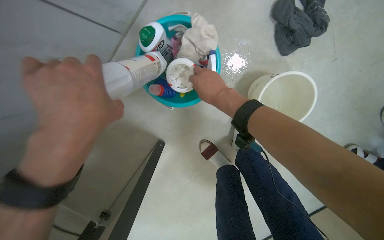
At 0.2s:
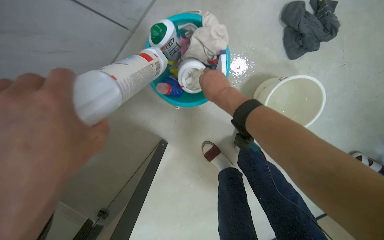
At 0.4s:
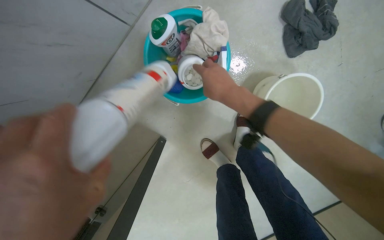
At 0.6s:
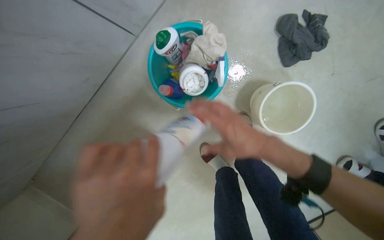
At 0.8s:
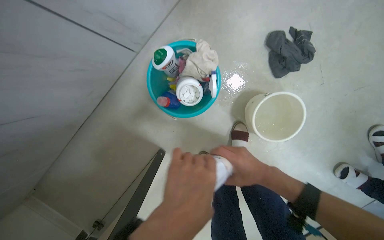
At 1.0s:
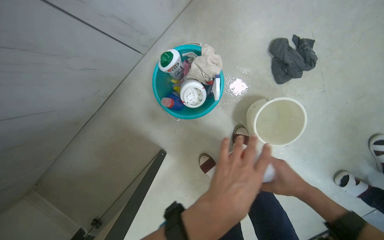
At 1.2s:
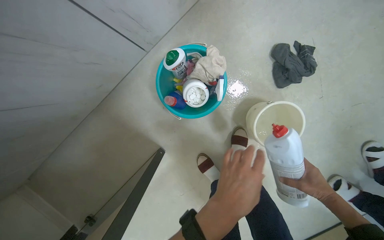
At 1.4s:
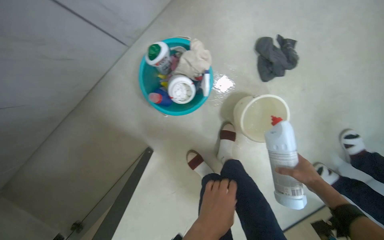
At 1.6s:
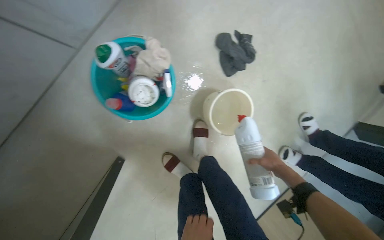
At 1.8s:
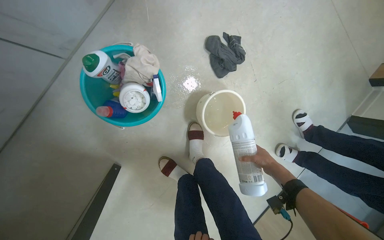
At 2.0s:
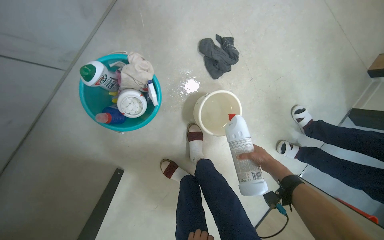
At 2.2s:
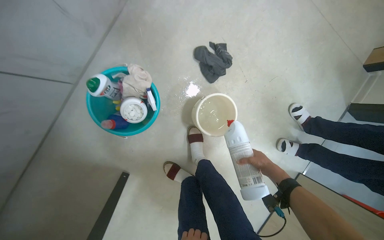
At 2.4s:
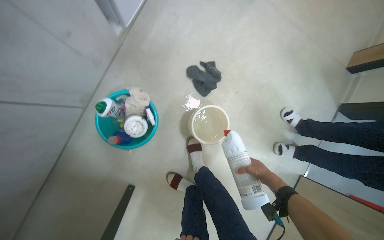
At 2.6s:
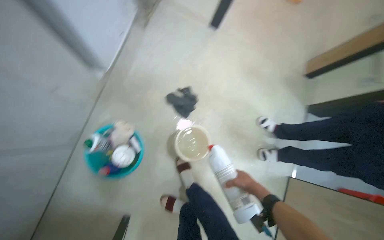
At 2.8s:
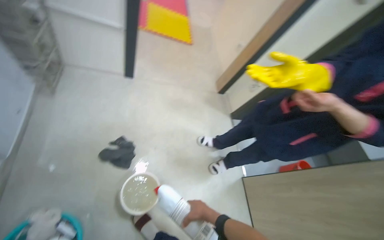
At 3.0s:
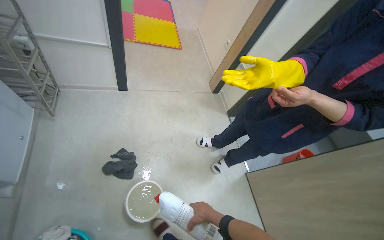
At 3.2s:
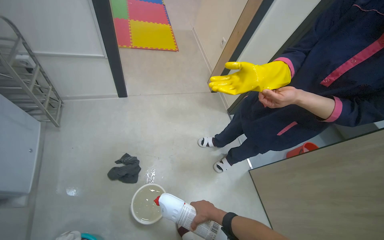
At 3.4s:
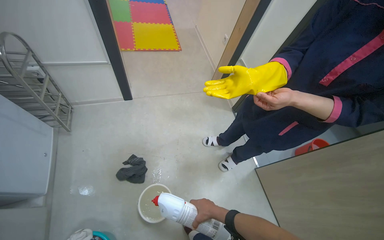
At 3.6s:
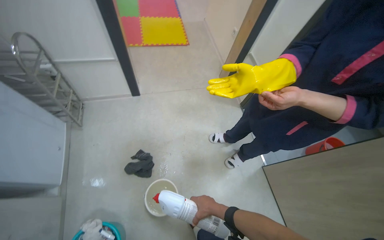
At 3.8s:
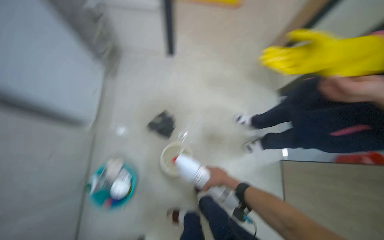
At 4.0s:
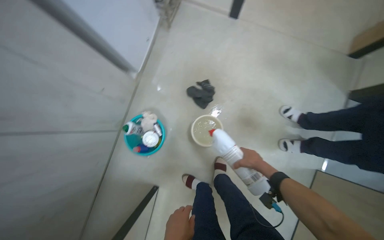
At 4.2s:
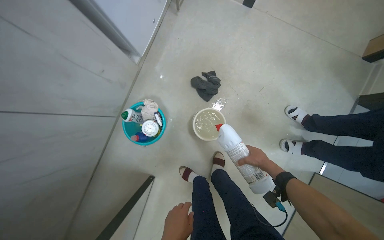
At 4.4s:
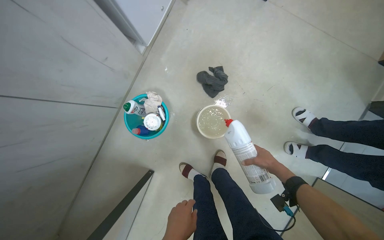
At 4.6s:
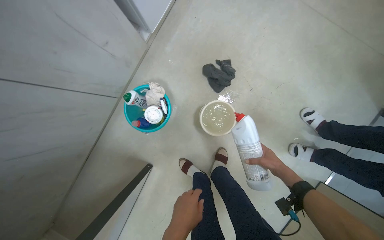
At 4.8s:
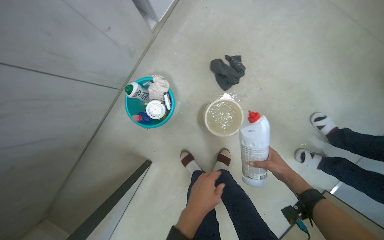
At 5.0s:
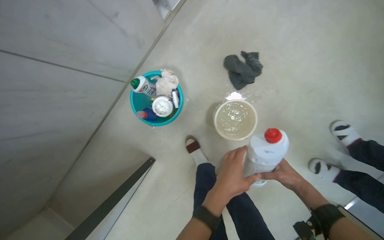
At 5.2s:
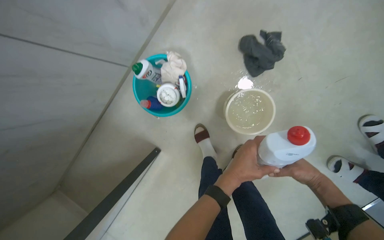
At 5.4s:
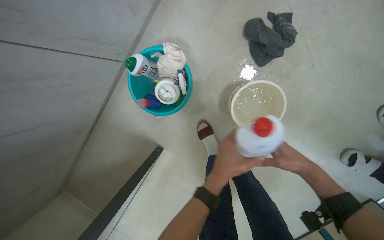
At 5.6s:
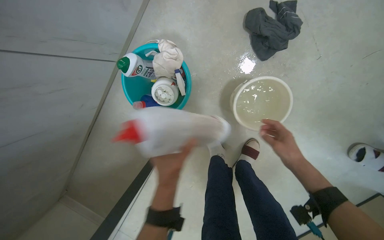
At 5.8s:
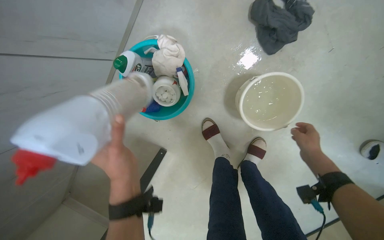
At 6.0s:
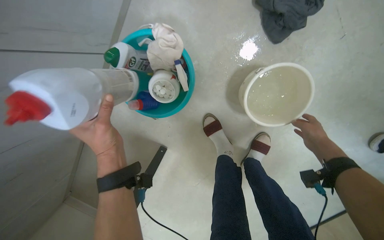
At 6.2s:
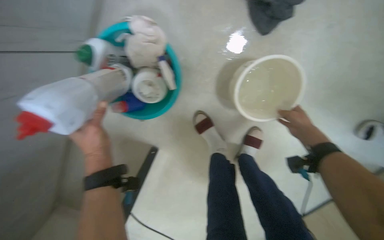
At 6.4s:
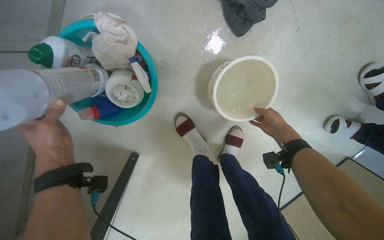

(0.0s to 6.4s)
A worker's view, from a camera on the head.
Job: preparing cleaning supplies.
The whole recording: Preparing cleaning solution. The worker adds cleaning tablets and solution to a bucket of water.
0.0s - 1.6s: The right hand goes approximately 40 cm to the right and down the picture.
1.6s - 3.2s: The wearer moves roughly 50 cm. The head rotates approximately 55 degrees to the right. The camera pitches upward, by some 25 degrees.
3.2s - 4.8s: The head turns to the left by some 50 degrees. The view tilts roughly 30 degrees downward.
4.8s - 6.4s: The view tips downward by approximately 20 degrees. The left hand goes roughly 40 cm to the left and up the picture; the right hand heads up the picture, covering approximately 15 cm.

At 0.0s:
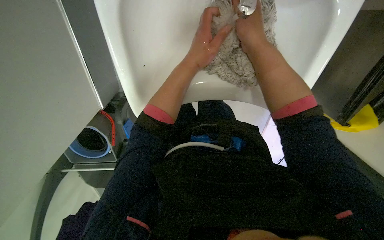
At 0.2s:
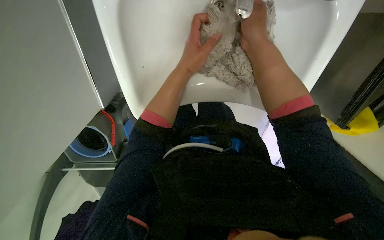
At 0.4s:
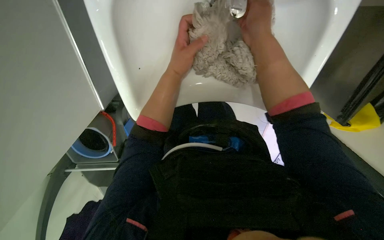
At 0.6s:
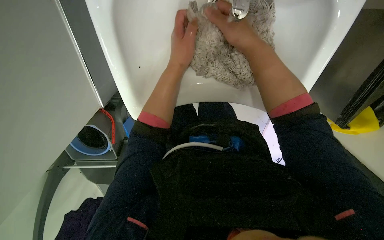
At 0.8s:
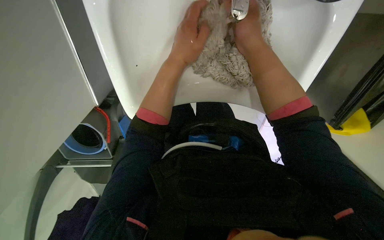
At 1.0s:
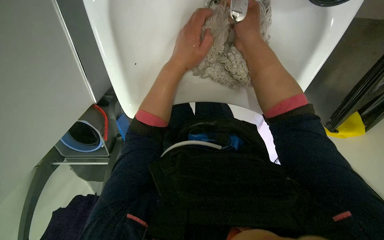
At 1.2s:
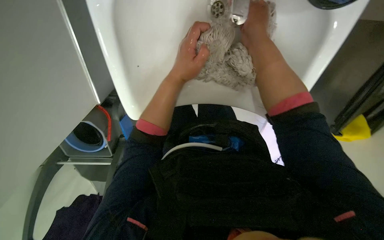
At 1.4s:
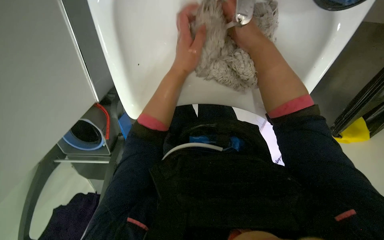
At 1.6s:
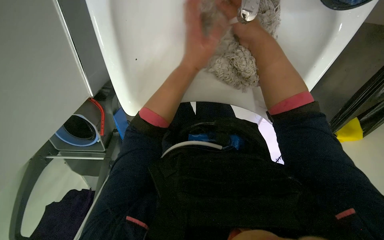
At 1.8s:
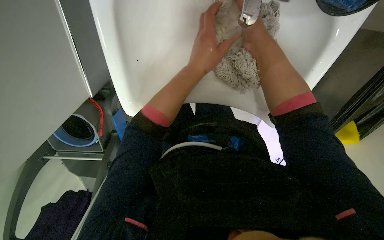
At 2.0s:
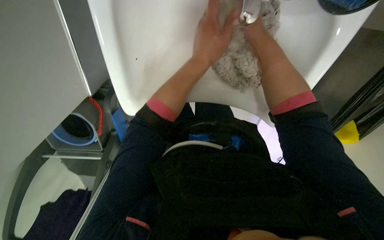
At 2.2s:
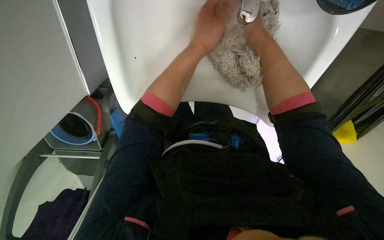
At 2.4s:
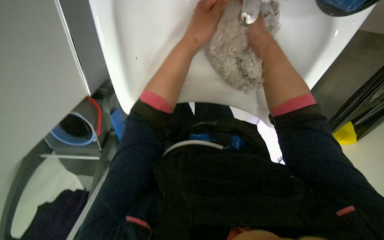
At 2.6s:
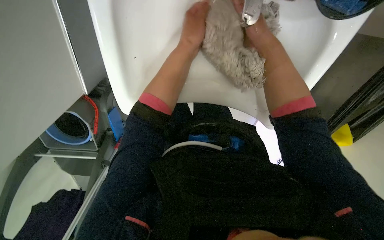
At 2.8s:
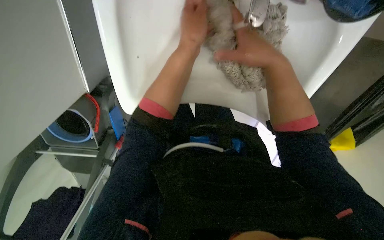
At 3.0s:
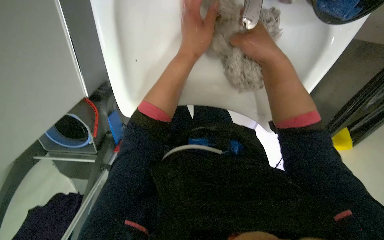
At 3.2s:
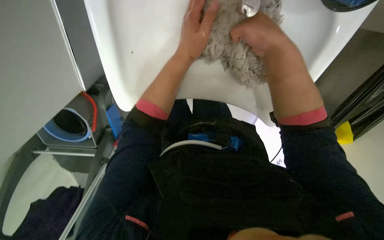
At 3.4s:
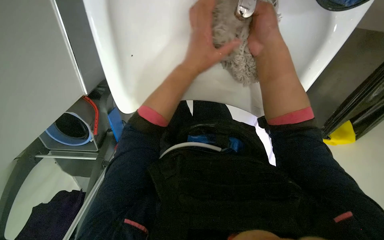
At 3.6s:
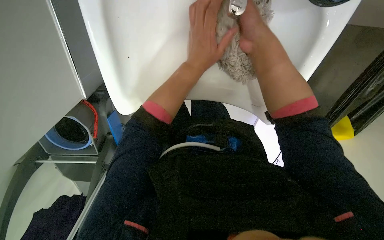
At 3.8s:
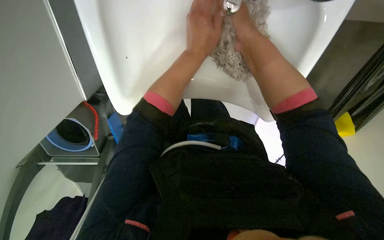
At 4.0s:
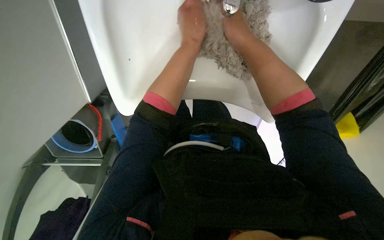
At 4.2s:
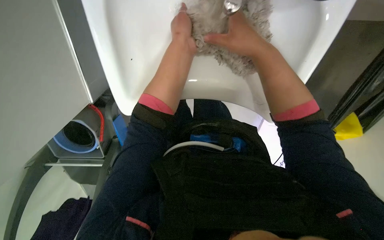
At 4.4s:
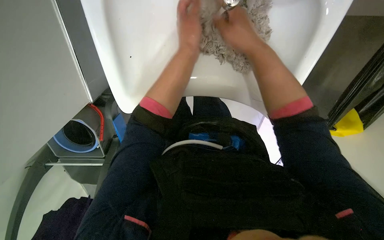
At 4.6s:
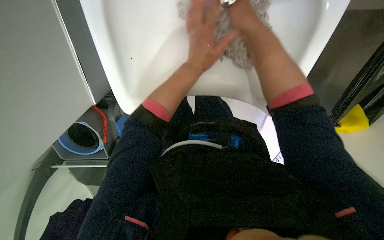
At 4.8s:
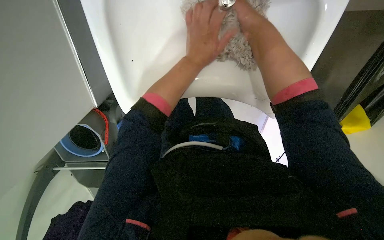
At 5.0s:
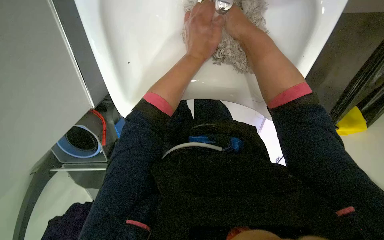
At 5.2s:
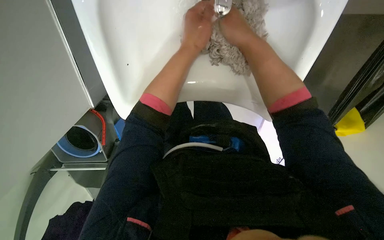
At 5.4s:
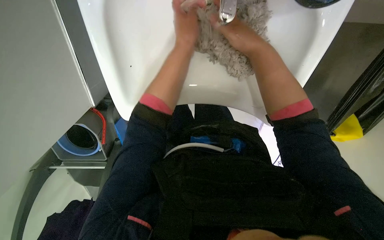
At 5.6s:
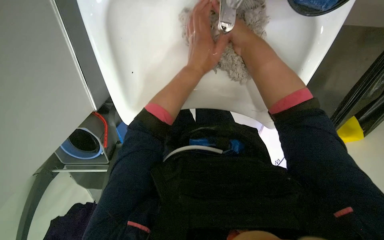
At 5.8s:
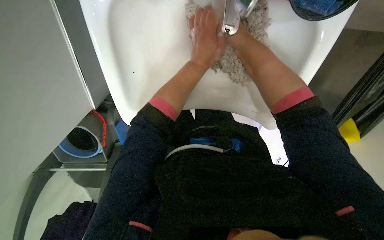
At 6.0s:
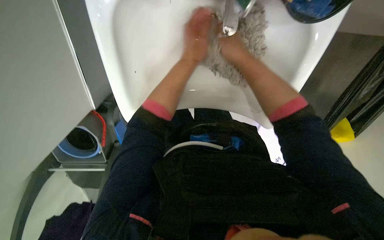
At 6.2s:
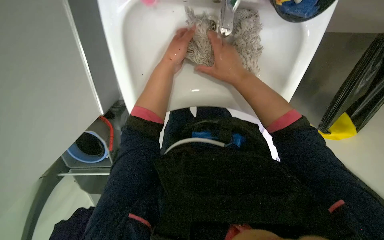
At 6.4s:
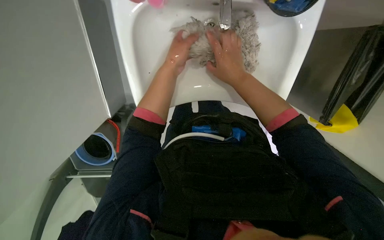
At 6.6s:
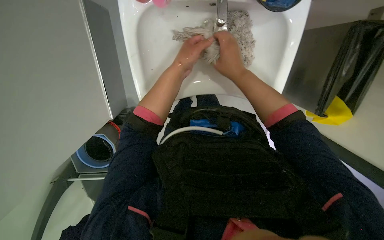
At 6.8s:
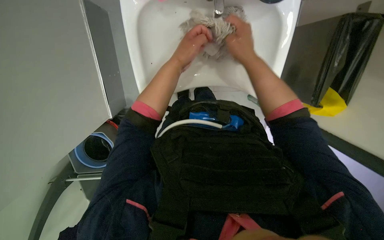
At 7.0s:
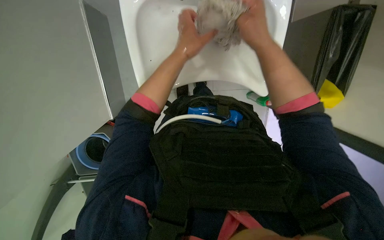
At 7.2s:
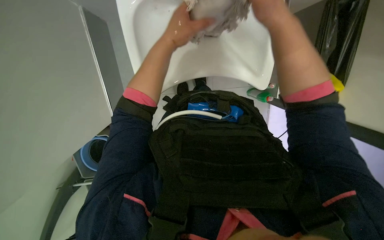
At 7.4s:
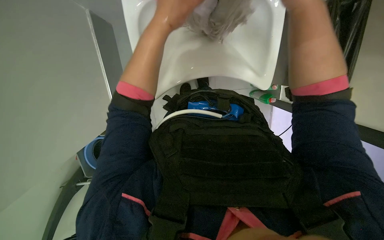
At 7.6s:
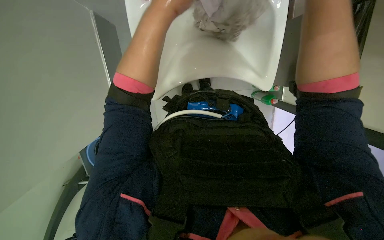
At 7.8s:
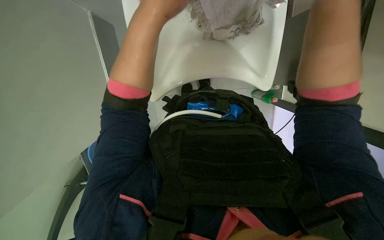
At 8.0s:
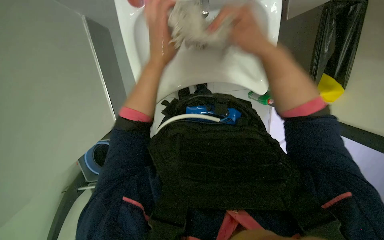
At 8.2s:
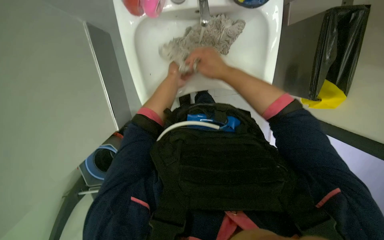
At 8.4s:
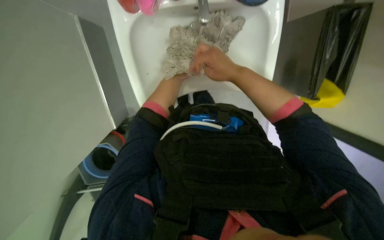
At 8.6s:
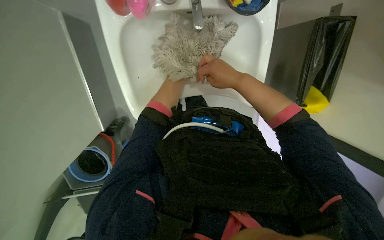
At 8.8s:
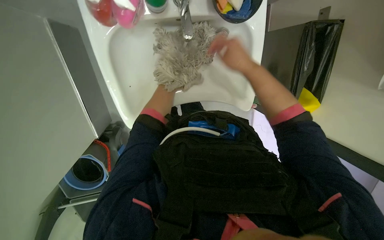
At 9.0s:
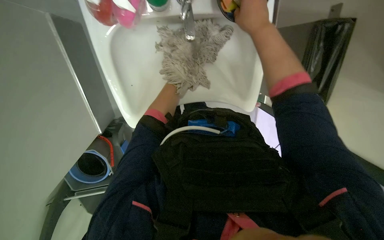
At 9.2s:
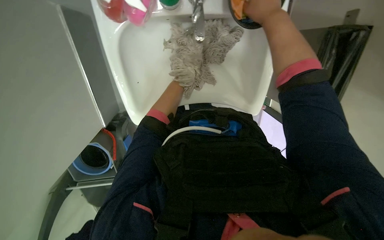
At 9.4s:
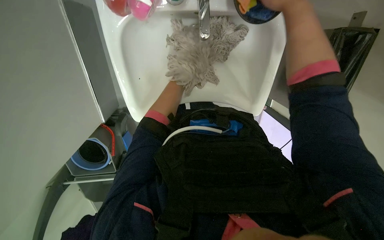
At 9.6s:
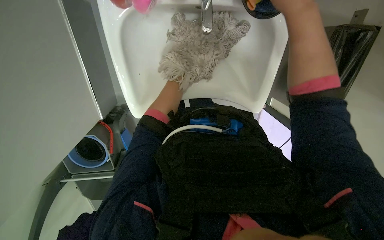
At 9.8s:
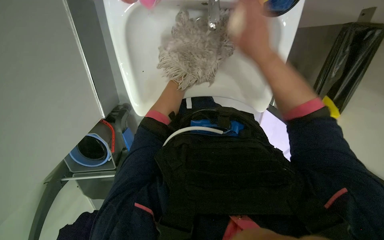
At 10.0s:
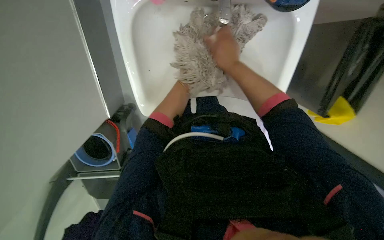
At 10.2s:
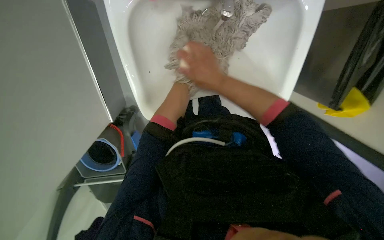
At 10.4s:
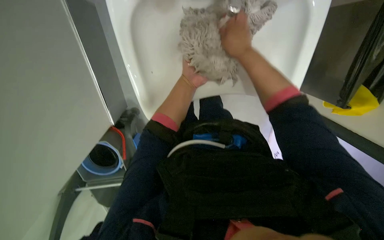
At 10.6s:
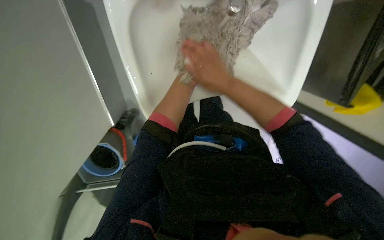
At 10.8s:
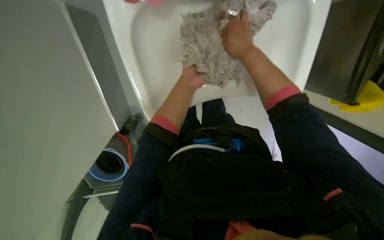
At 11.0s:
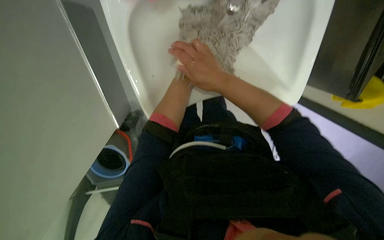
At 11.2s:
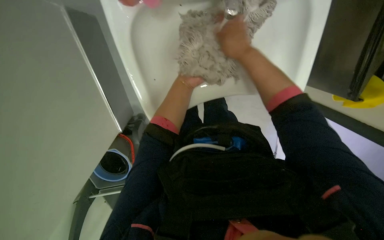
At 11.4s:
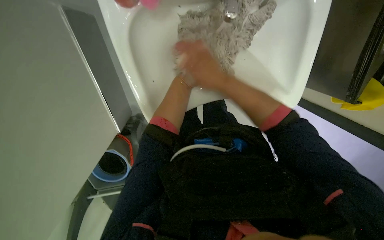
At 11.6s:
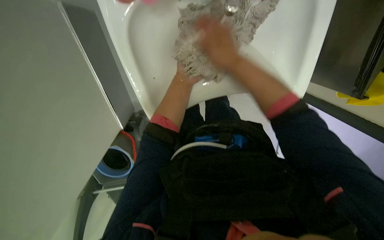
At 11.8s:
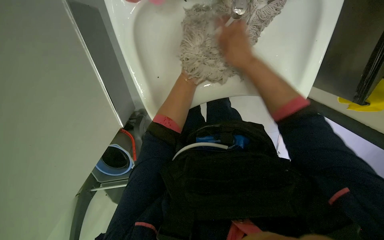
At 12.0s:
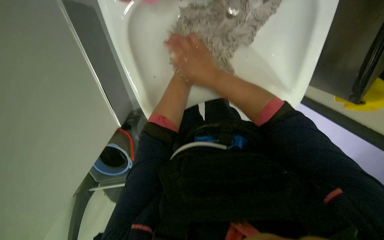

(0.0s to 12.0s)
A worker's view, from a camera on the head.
Job: preparing cleaning supplies.
The whole recording: Cleaning mop head in sink. The worker cleans a mop head in the sink, alternating between rinsing and scrubbing it.
1.6s - 4.4s: The hands make small movements and keep their place.
6.0s - 7.6s: The right hand is displaced nearer to the camera and to the right by some 20 cm; the left hand travels nearer to the camera by some 20 cm.
7.6s - 9.0s: The right hand goes some 10 cm to the left.

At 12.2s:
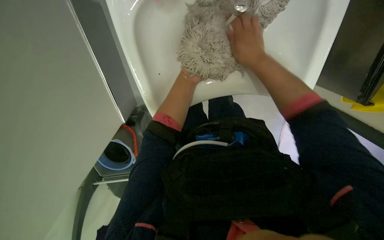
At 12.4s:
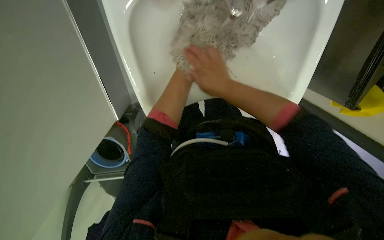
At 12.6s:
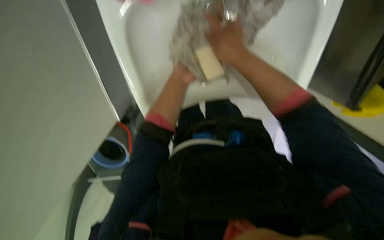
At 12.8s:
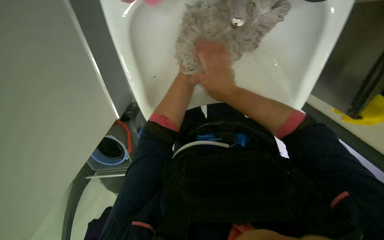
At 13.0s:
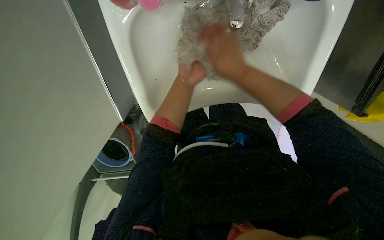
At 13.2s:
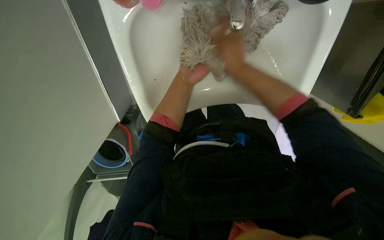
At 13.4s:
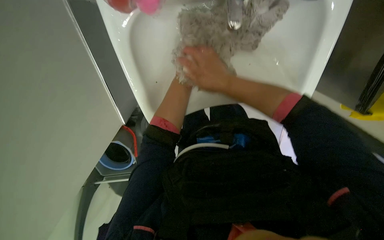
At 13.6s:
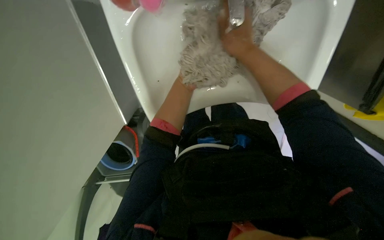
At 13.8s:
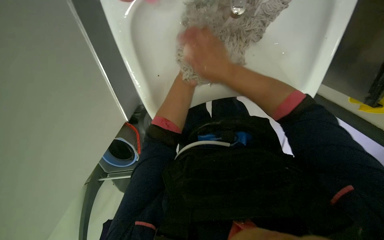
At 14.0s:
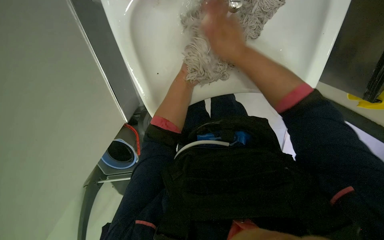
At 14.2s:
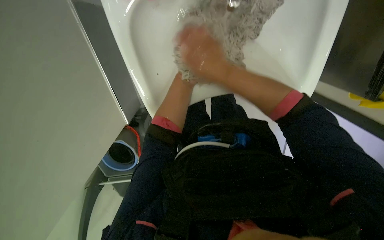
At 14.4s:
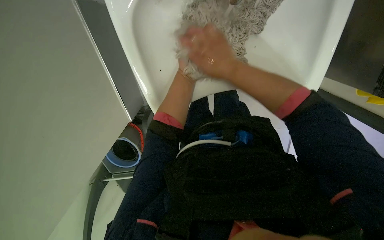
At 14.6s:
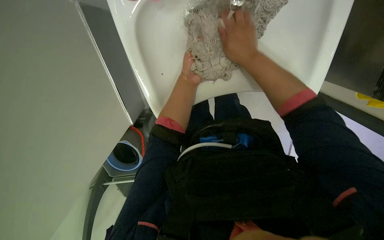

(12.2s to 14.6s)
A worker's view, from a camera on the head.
Job: preparing cleaning supplies.
The whole recording: Cleaning mop head in sink. The worker cleans a mop head in the sink, alternating between rinsing and scrubbing it.
12.2s - 13.4s: The right hand travels to the left by about 10 cm.
